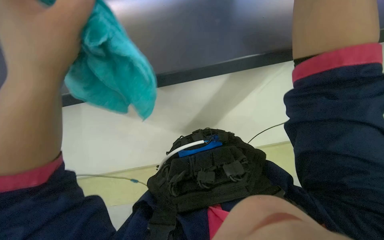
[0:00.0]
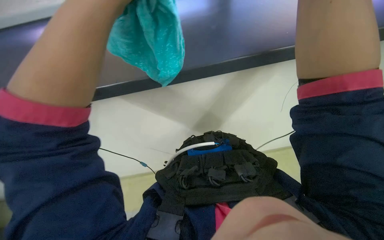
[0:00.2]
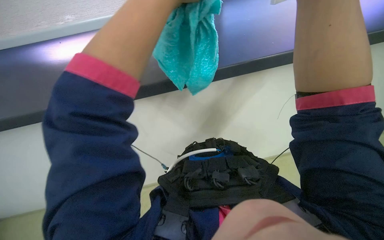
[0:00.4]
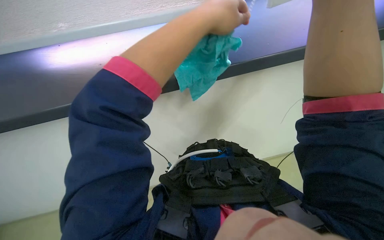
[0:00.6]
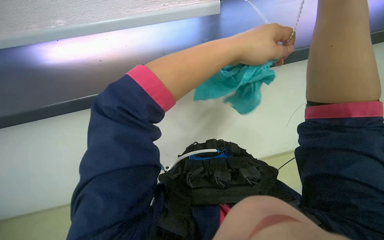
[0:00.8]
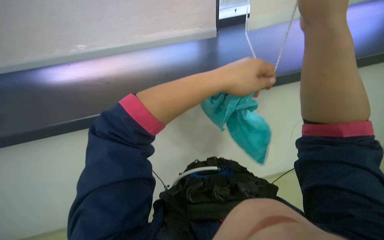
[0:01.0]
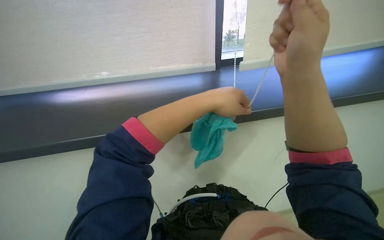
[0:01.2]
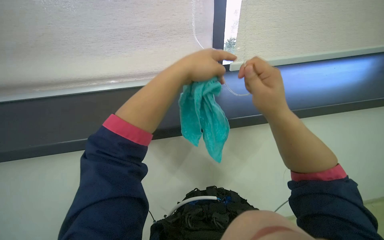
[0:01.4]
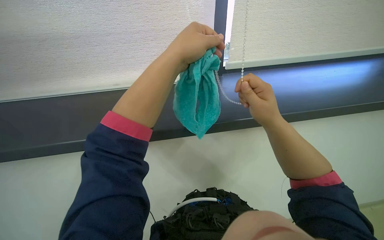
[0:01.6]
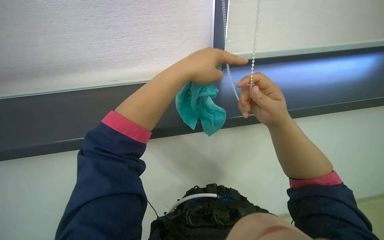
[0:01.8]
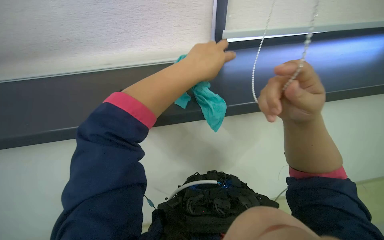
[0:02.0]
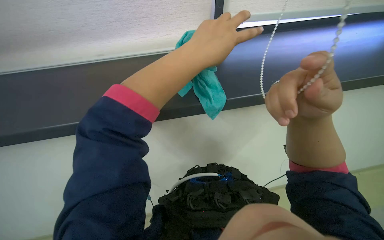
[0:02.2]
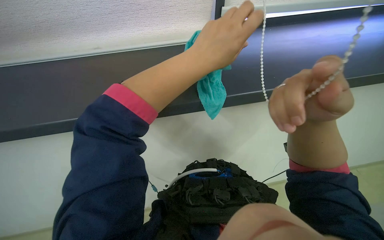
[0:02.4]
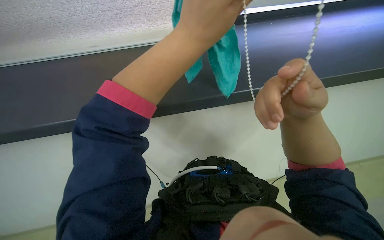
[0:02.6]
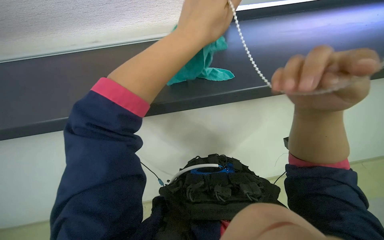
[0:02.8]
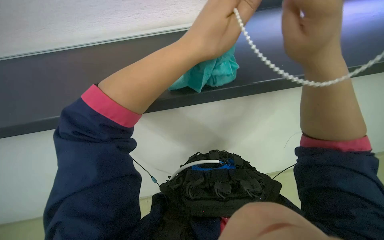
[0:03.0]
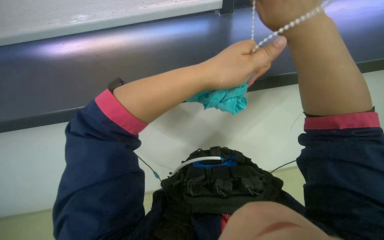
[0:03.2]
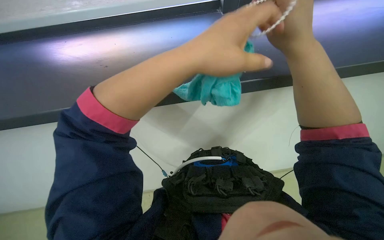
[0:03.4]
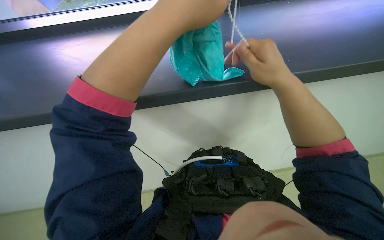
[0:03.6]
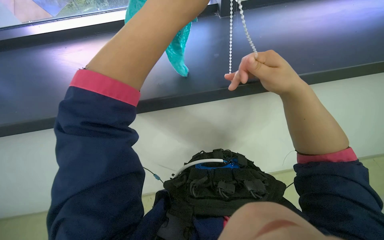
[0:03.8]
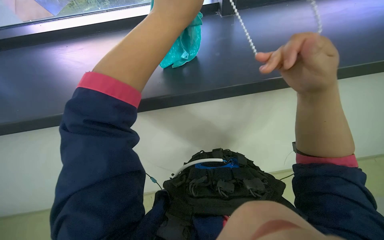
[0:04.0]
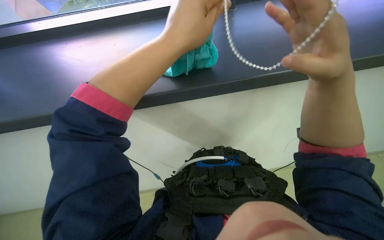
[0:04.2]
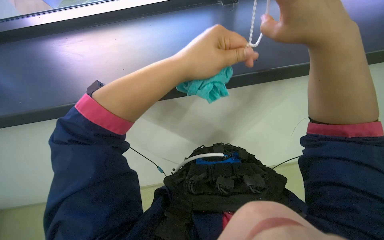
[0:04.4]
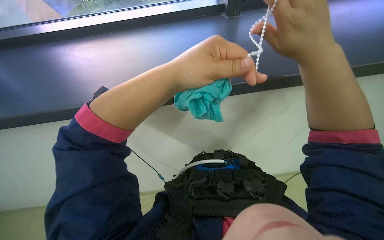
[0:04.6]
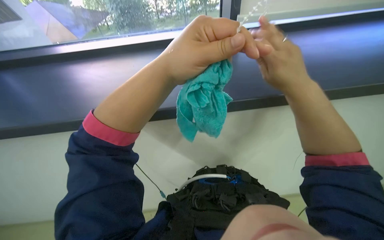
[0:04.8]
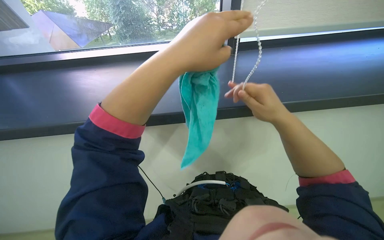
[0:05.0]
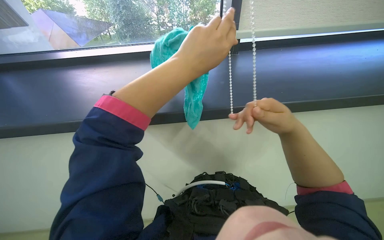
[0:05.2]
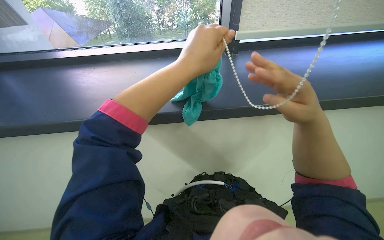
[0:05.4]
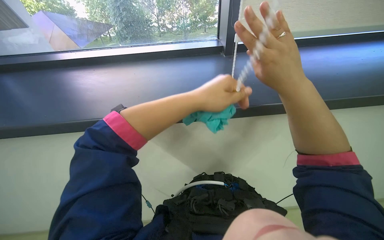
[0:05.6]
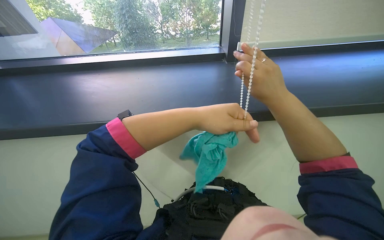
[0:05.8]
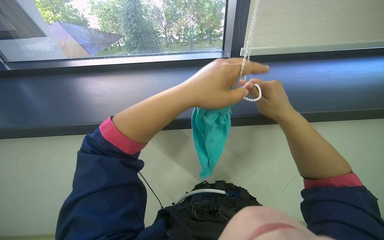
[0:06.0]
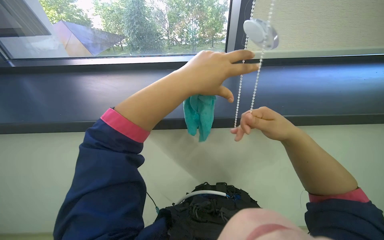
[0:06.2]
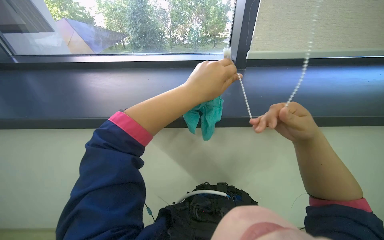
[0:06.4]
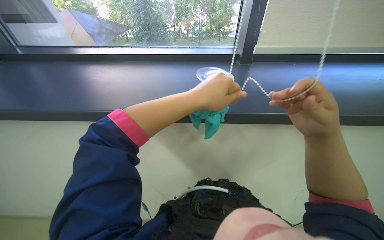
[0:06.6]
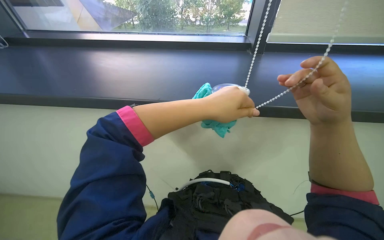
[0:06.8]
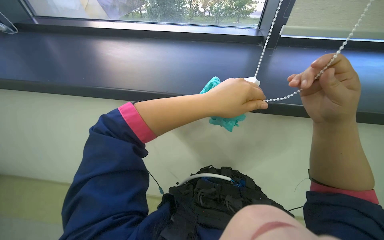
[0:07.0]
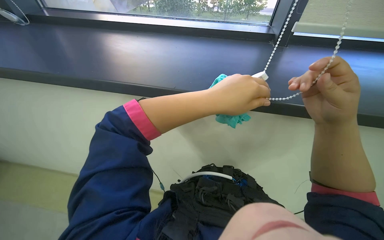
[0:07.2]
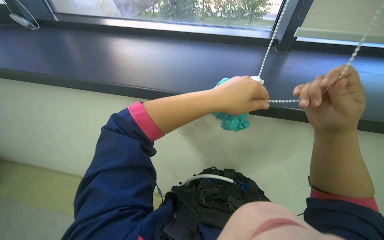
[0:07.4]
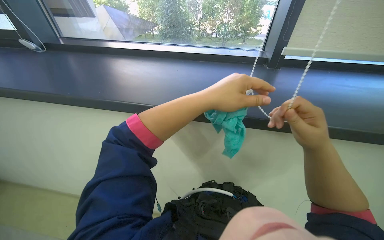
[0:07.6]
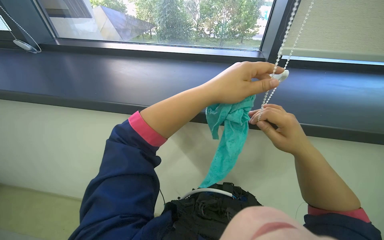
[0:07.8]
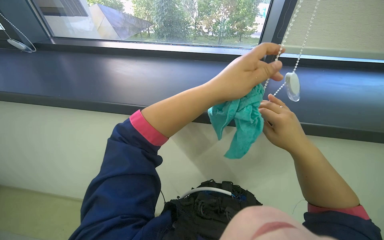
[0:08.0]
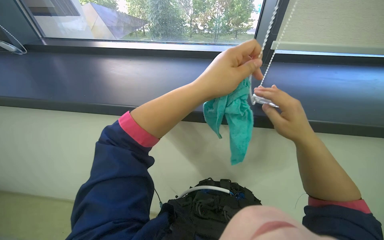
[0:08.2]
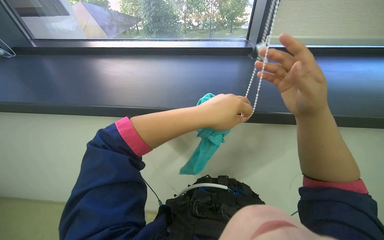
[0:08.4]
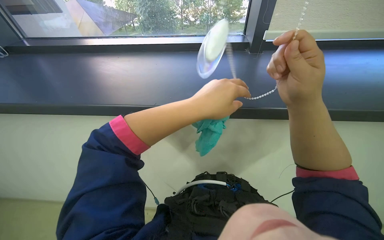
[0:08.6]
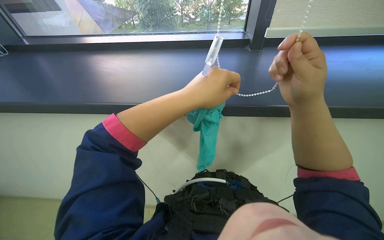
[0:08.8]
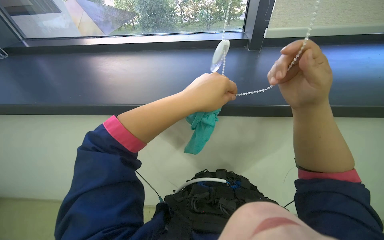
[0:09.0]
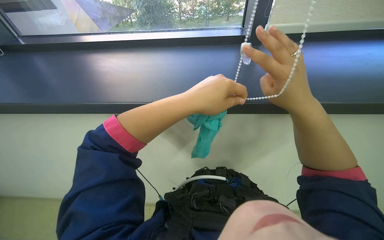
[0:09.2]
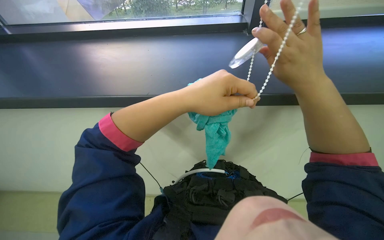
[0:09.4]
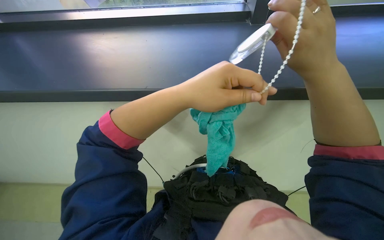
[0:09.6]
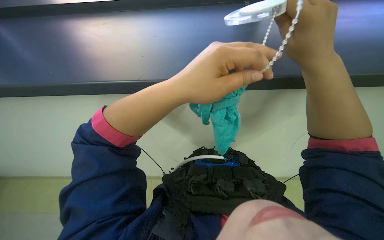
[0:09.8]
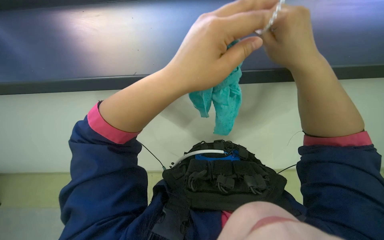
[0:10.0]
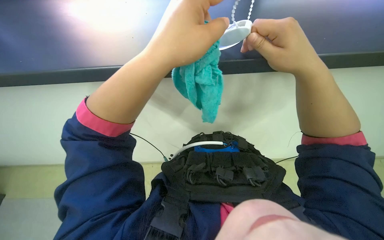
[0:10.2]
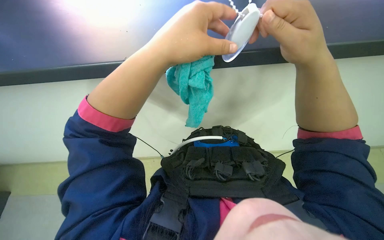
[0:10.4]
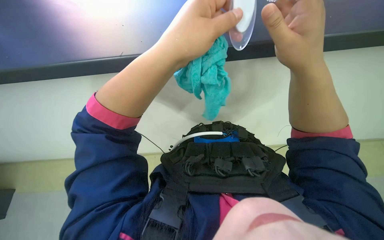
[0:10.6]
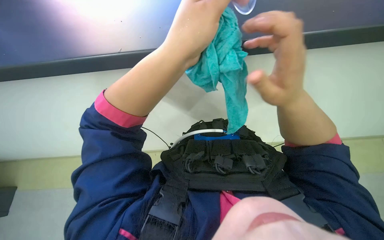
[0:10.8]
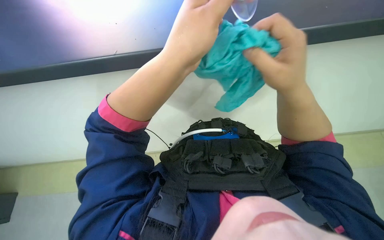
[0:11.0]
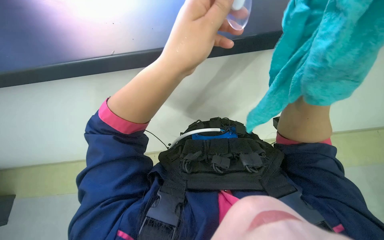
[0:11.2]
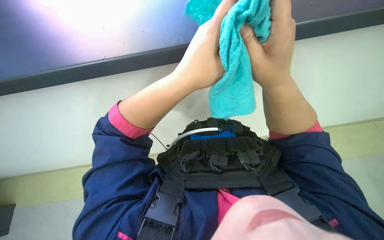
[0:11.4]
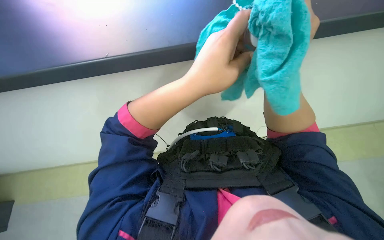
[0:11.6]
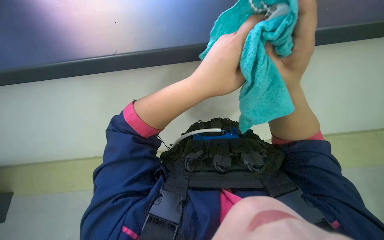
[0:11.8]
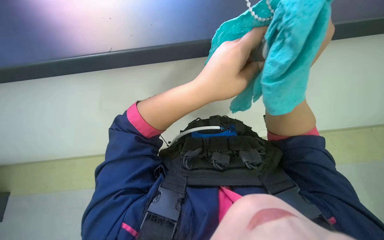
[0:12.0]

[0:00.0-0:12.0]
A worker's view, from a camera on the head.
Job: cleaning windows.
The whole recording: Cleaning window frame and blinds. The worker washes the cloth in water, then adjusts the window blinds and wipes the window frame with the cloth.
0:00.0 to 0:01.6: The view tips upward by some 30 degrees.
0:01.6 to 0:03.0: The camera pitches downward, by approximately 20 degrees.
0:03.0 to 0:04.4: The hands stay close to where they were, moving slightly.
0:04.4 to 0:06.0: The view tips upward by roughly 20 degrees. The left hand travels farther from the camera and back again, some 5 cm each way.
0:07.6 to 0:09.0: The hands work in one place, with small movements.
0:09.0 to 0:10.4: The view tips downward by about 20 degrees.

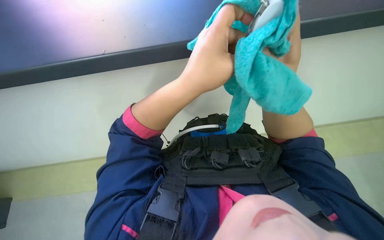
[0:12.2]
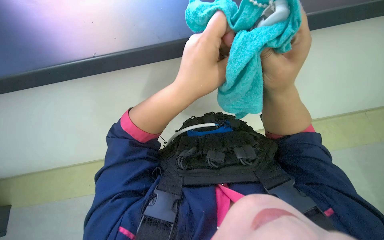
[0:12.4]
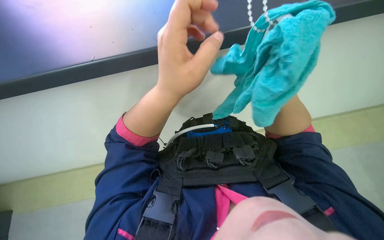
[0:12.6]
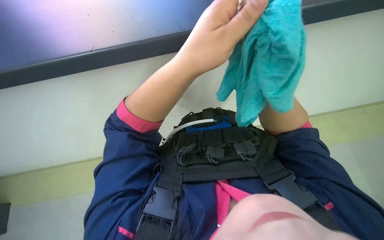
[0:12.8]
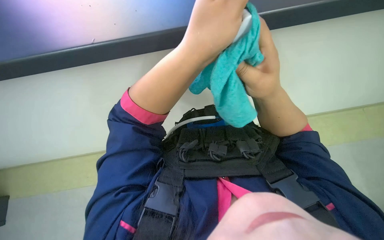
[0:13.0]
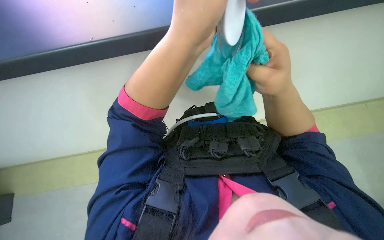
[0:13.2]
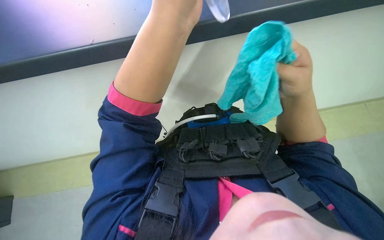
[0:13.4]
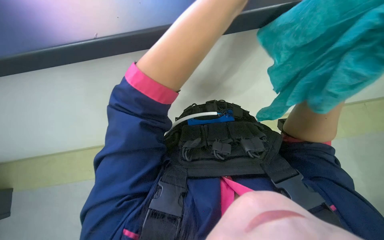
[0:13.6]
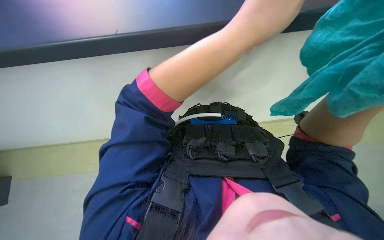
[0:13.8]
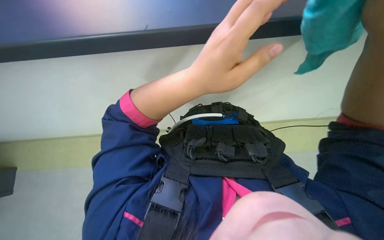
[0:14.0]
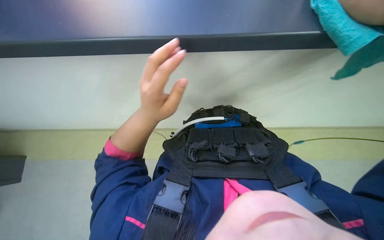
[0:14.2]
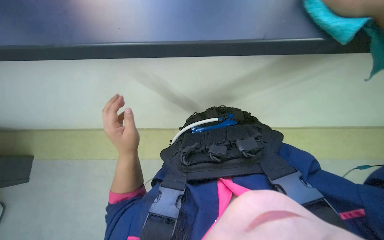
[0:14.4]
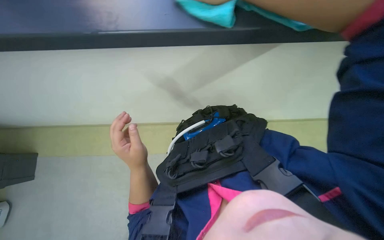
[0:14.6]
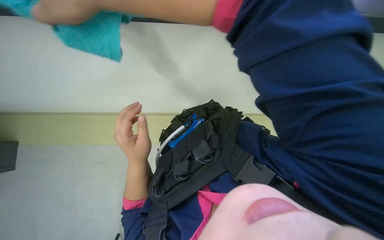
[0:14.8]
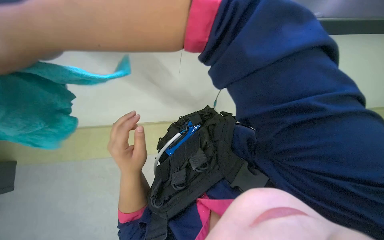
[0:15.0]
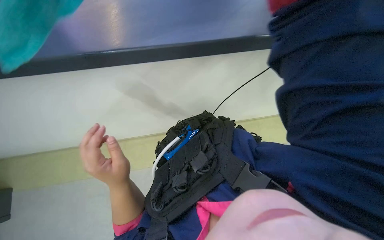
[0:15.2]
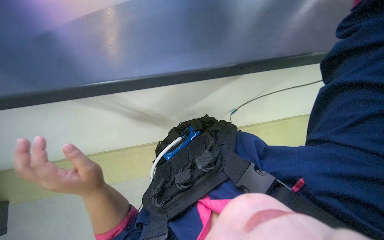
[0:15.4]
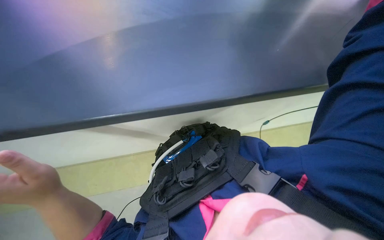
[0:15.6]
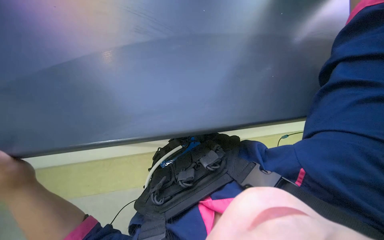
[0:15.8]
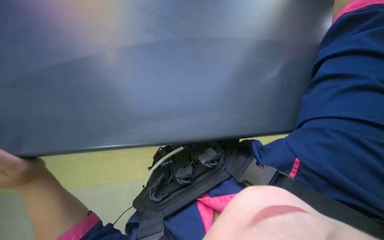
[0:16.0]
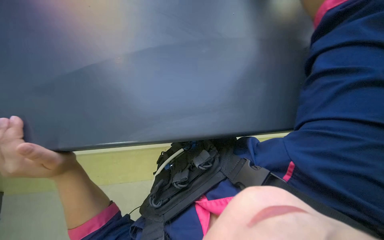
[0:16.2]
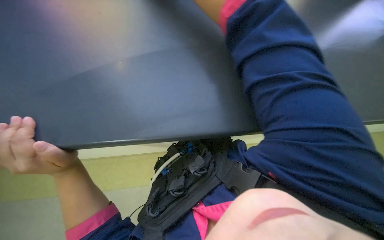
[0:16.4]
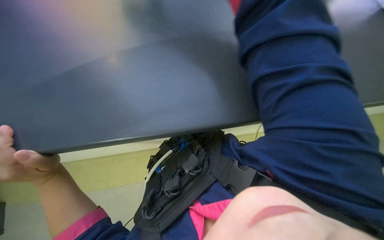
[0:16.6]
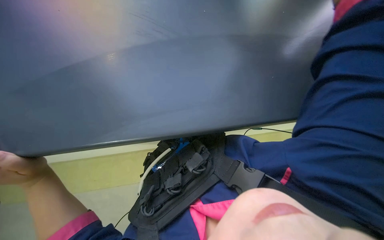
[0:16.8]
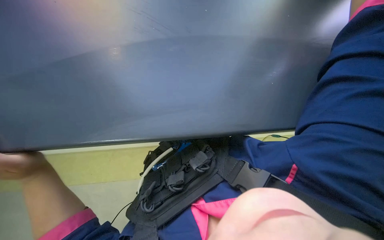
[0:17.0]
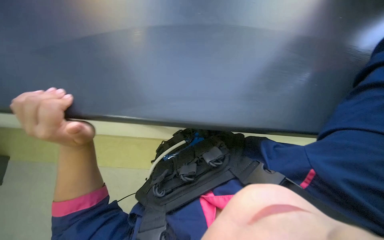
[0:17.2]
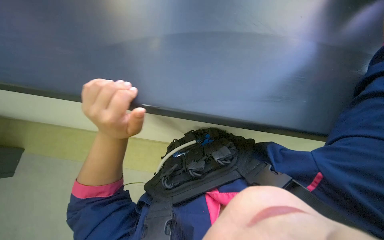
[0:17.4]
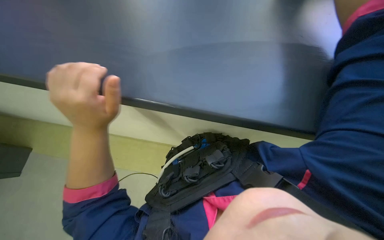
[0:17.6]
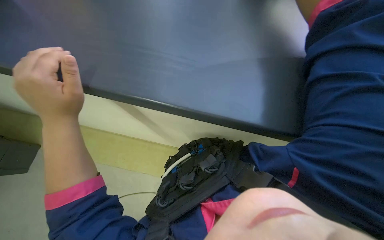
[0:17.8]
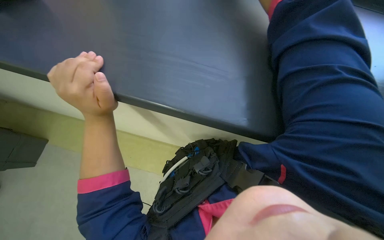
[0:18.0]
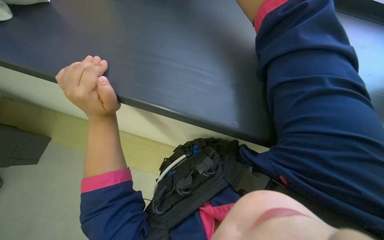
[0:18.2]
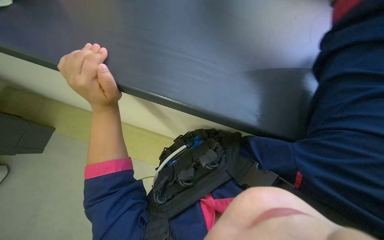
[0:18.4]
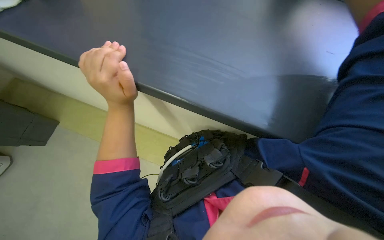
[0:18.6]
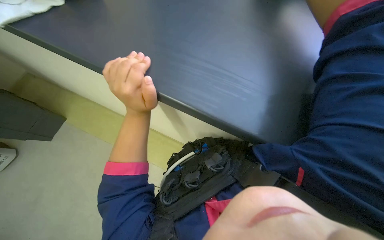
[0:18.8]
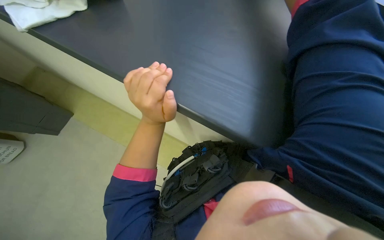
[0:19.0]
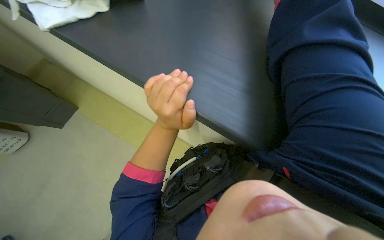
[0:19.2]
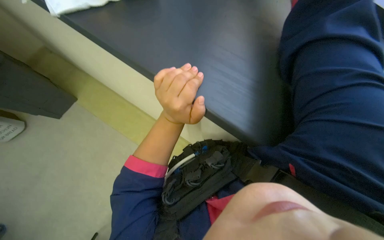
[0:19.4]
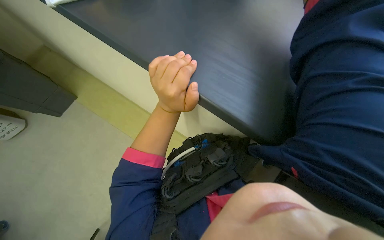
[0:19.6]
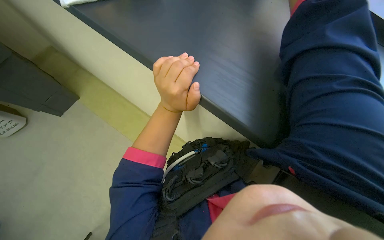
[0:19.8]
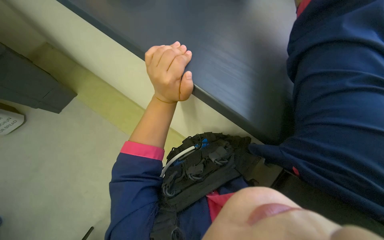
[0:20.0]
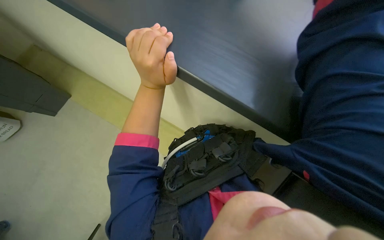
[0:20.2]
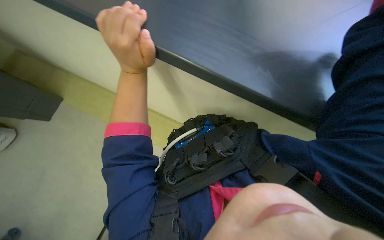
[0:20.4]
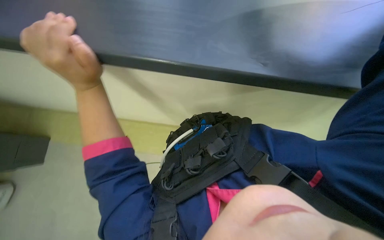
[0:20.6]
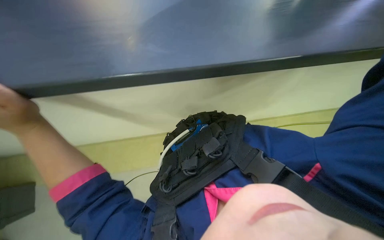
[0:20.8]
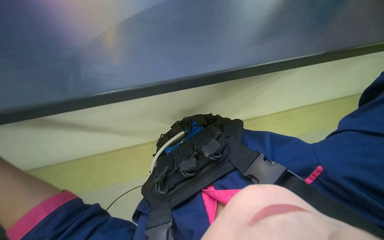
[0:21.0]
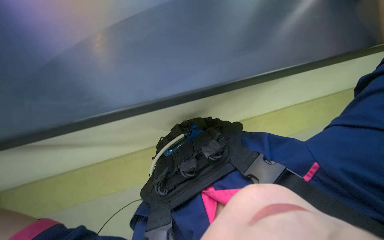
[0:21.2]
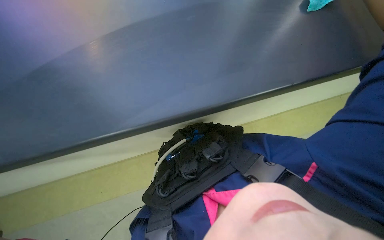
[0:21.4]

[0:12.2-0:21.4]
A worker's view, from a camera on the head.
Job: cleaning windows.
The whole recording: Cleaning window frame and blinds. The worker washes the cloth in water, then adjusts the window blinds and wipes the window frame with the cloth.
0:13.8 to 0:15.2: Everything in view rotates about 40 degrees counterclockwise.
0:15.2 to 0:16.8: The wearer looks some 10 degrees further upward.
0:19.8 to 0:21.4: Everything in view rotates about 35 degrees counterclockwise.
